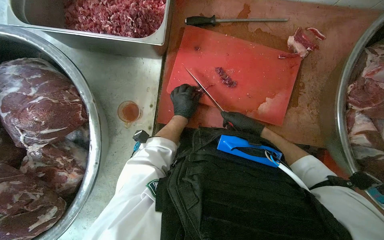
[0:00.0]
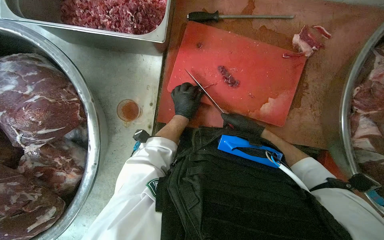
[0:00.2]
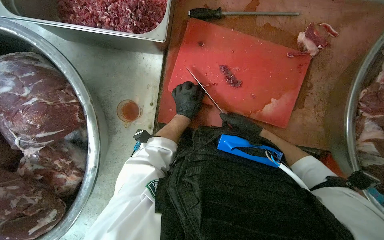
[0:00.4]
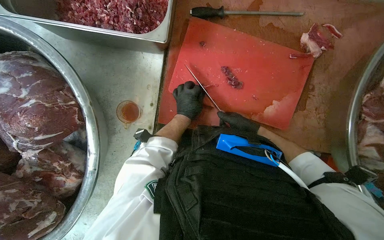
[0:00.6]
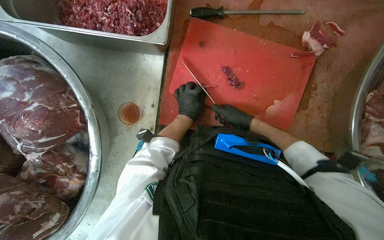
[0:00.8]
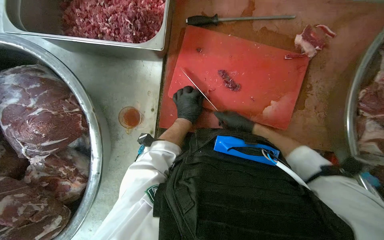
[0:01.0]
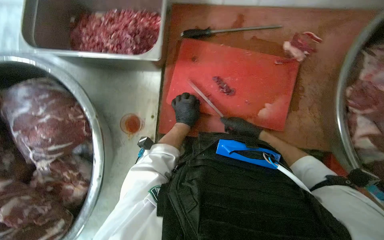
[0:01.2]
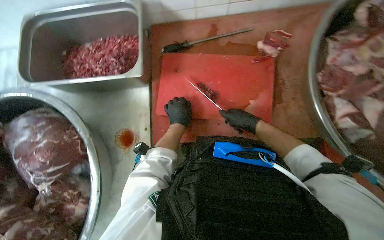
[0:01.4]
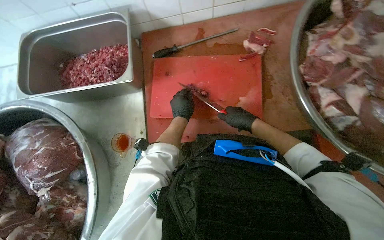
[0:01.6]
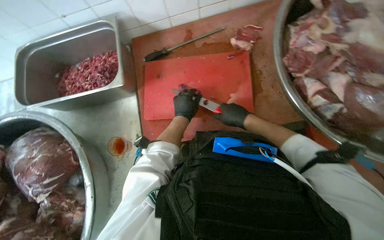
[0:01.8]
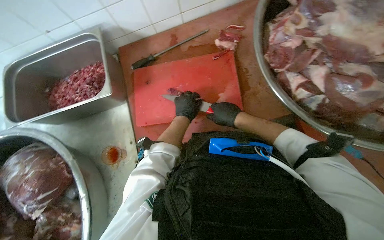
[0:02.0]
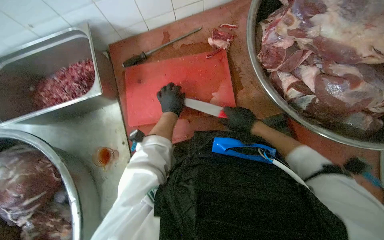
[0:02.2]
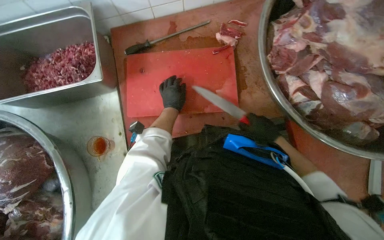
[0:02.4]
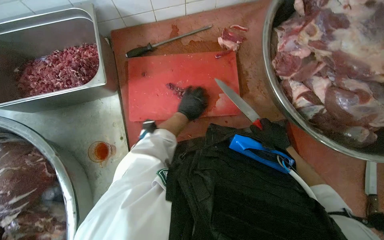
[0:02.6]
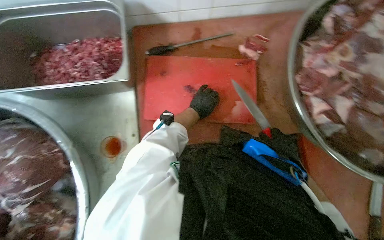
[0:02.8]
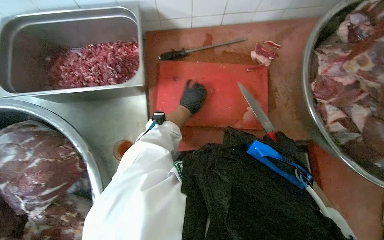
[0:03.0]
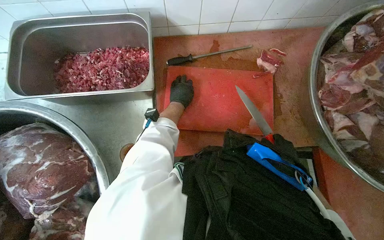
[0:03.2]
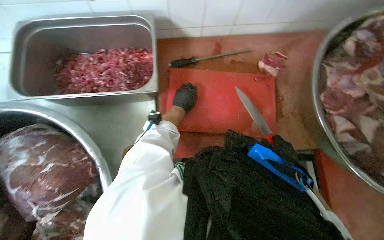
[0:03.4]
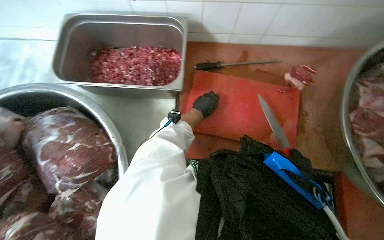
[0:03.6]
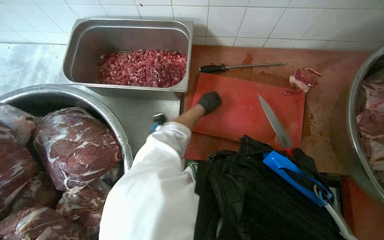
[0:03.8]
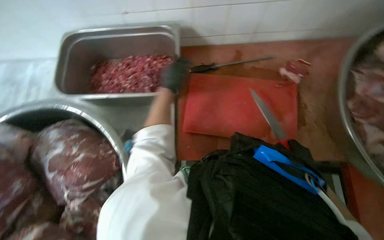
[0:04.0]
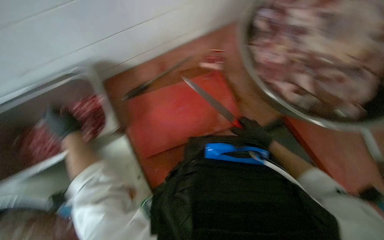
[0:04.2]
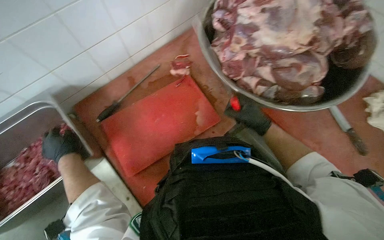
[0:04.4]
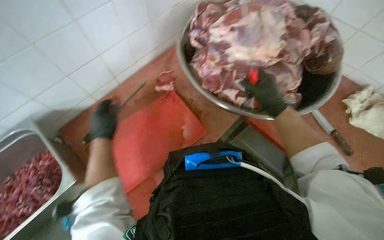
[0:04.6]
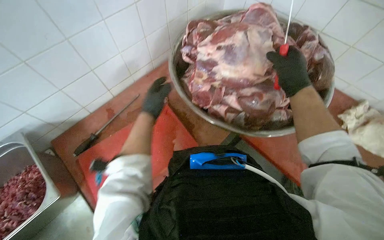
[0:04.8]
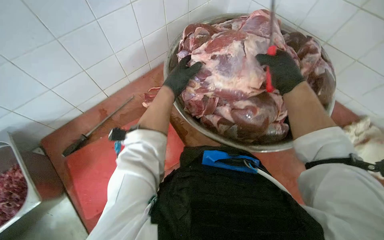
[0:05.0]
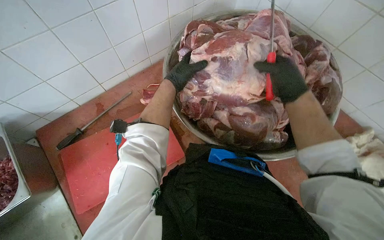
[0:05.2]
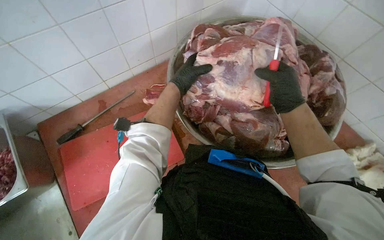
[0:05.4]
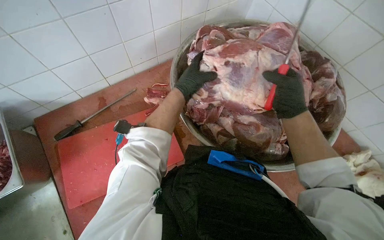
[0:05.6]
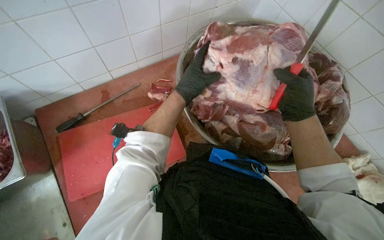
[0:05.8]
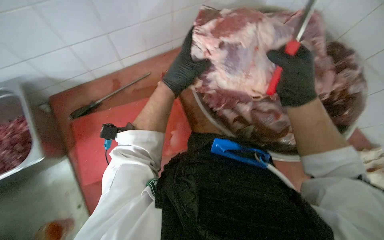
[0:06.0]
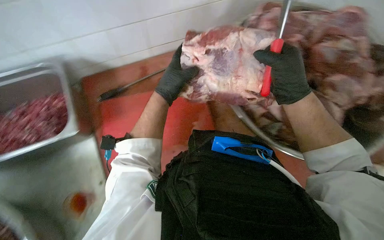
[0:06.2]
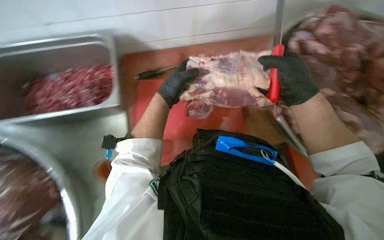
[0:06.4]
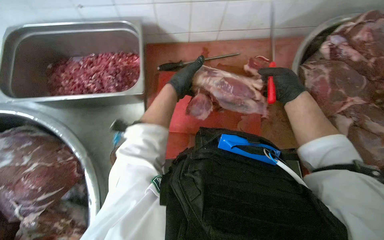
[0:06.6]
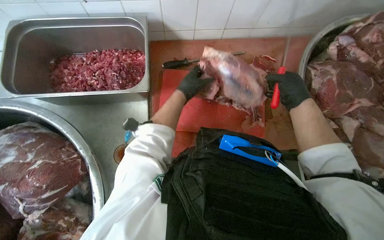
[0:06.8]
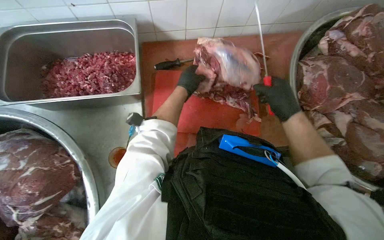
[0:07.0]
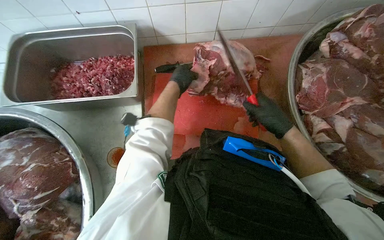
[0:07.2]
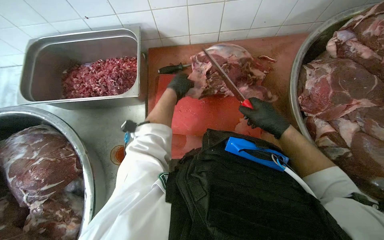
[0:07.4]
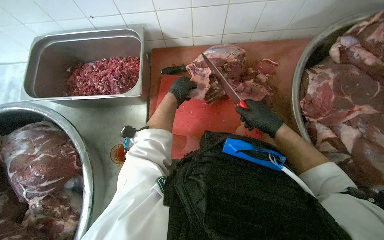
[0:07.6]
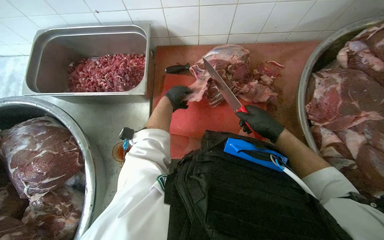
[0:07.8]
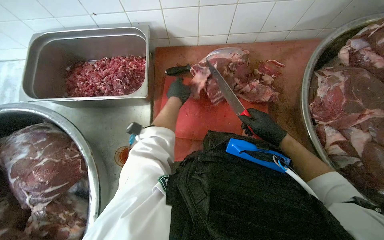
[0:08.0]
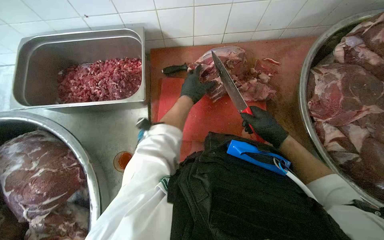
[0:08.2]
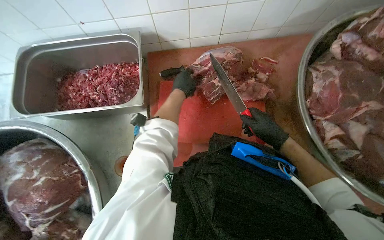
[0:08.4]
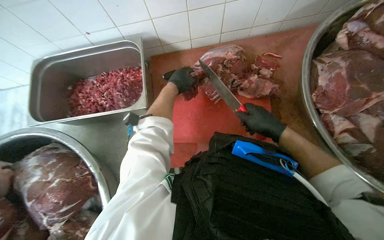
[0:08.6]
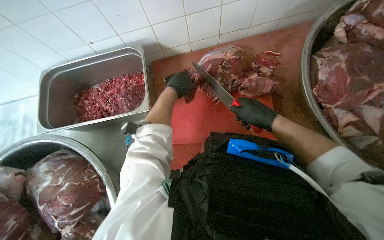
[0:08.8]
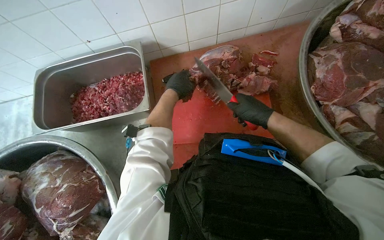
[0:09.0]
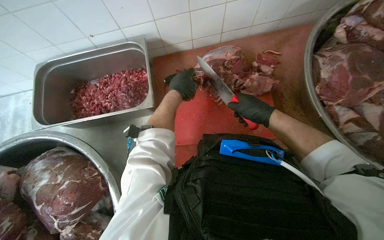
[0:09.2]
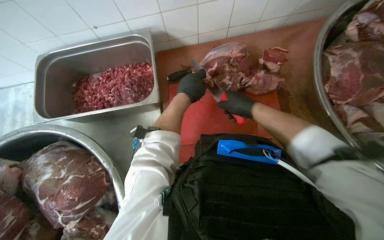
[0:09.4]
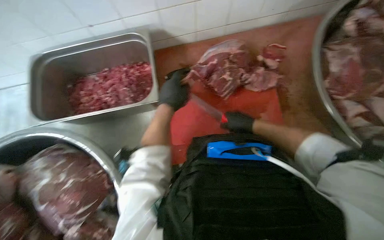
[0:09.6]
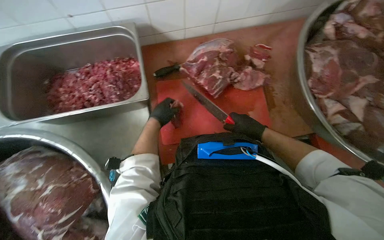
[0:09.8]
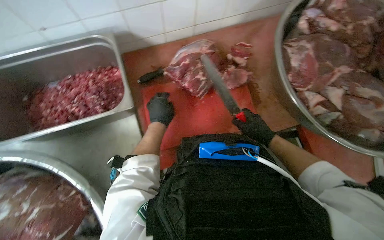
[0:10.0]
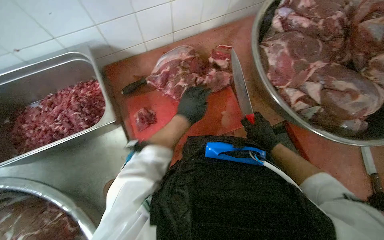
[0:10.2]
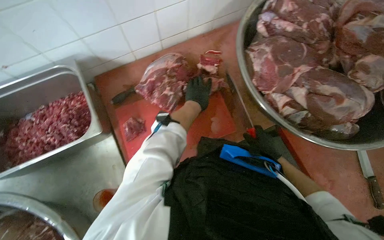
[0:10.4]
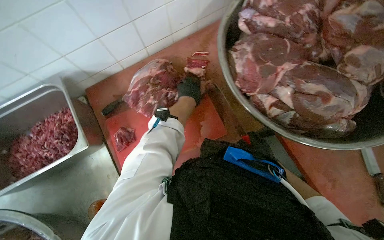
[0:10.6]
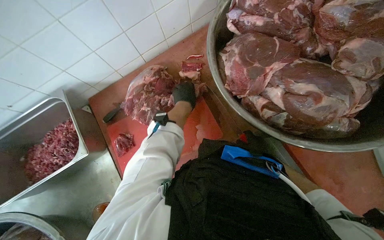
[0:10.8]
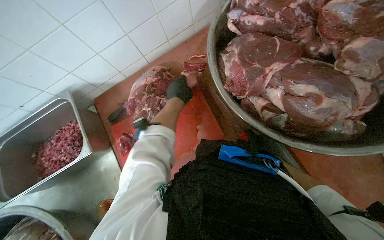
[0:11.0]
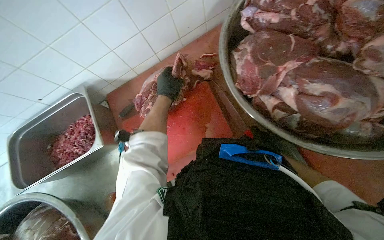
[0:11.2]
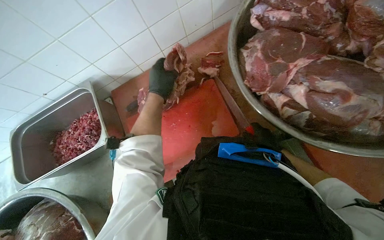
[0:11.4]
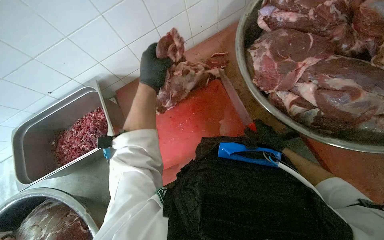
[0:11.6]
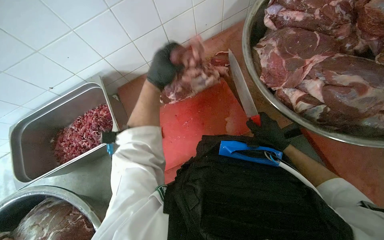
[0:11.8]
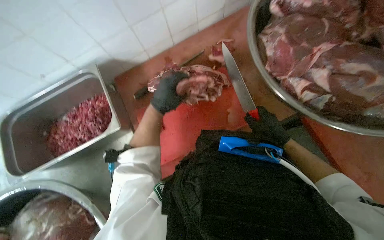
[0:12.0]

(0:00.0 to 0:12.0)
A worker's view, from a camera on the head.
Job: preparing food.
The whole recording: Cutting meat on board. The worker cuts large pieces of meat into smaller portions on a red cutting board.
0:03.0 - 0:04.4: The left hand shifts roughly 50 cm to the left.
0:04.4 - 0:06.0: The left hand travels to the right and up the picture by about 60 cm, while the right hand shifts about 30 cm up the picture.
0:06.0 - 0:07.6: Both hands travel together farther from the camera, some 20 cm.
0:07.6 - 0:09.0: The left hand moves nearer to the camera, about 15 cm.
0:09.0 - 0:10.4: The right hand goes about 15 cm down the picture, while the left hand goes about 25 cm to the right and farther from the camera.
0:10.4 - 0:12.0: The left hand travels to the left and nearer to the camera by roughly 15 cm.

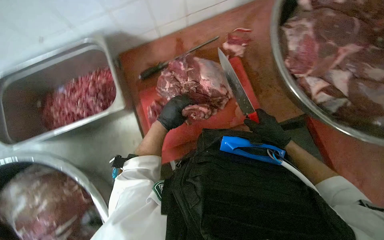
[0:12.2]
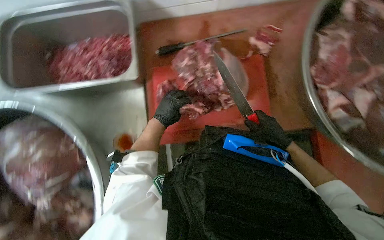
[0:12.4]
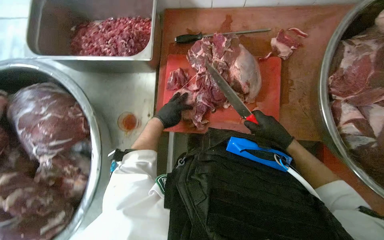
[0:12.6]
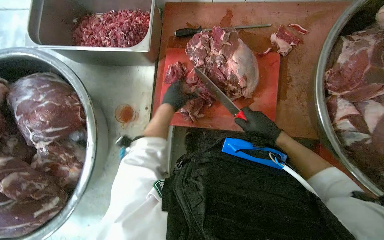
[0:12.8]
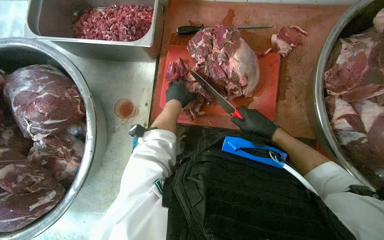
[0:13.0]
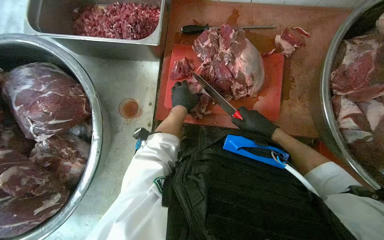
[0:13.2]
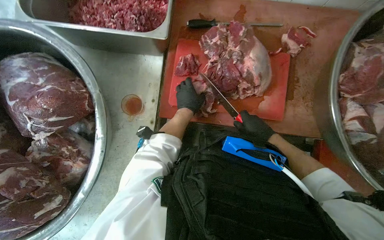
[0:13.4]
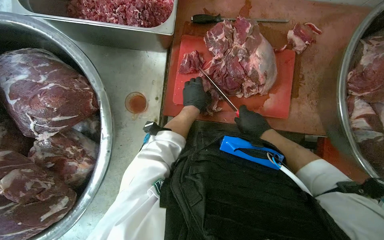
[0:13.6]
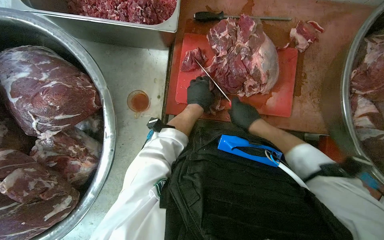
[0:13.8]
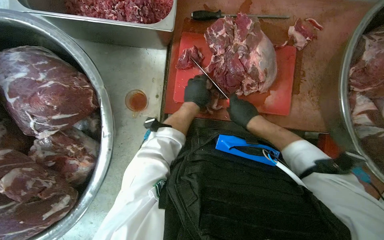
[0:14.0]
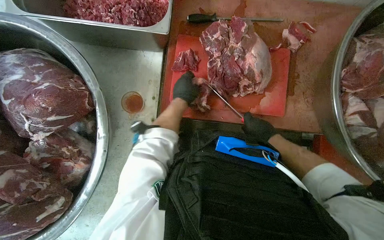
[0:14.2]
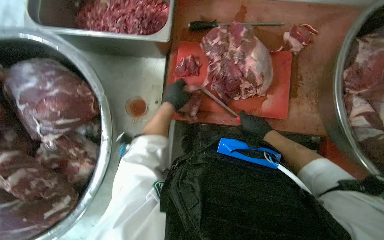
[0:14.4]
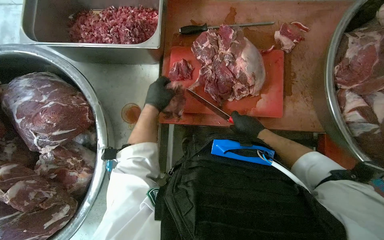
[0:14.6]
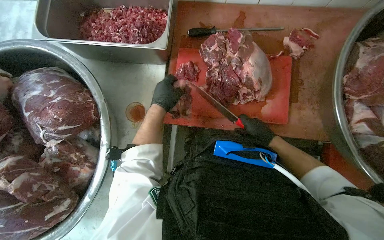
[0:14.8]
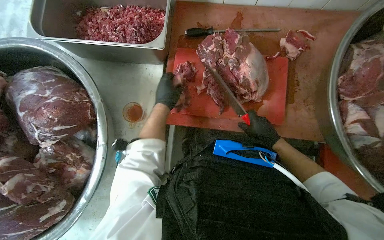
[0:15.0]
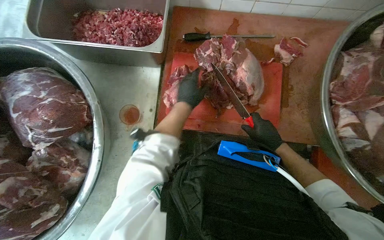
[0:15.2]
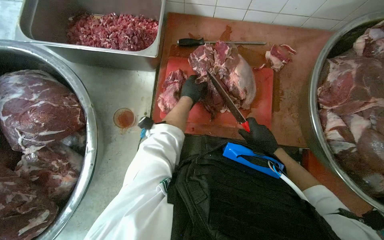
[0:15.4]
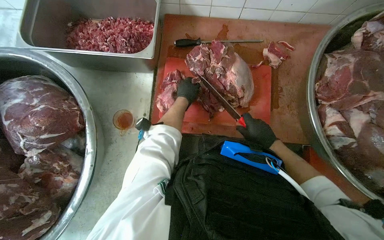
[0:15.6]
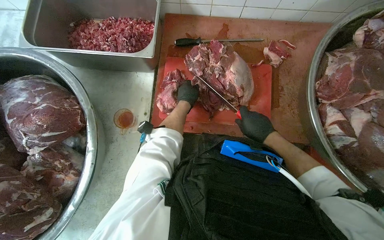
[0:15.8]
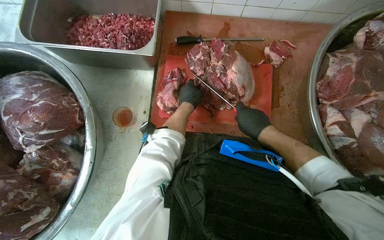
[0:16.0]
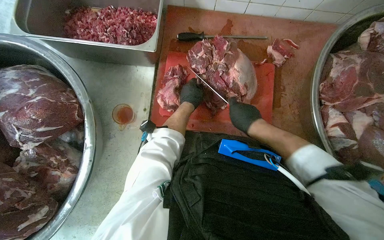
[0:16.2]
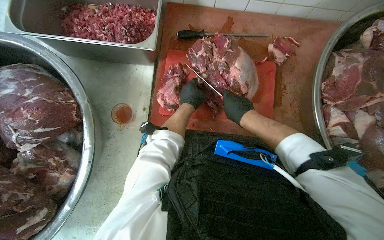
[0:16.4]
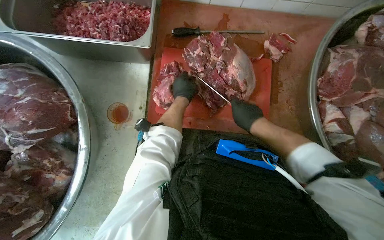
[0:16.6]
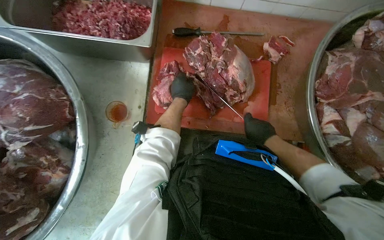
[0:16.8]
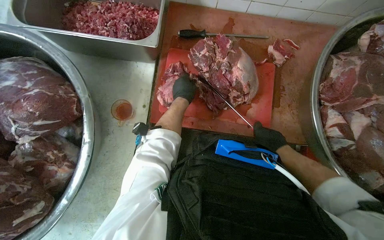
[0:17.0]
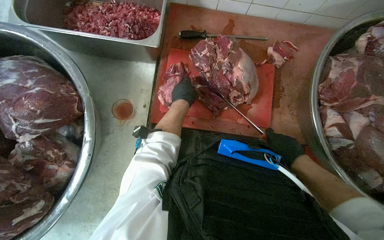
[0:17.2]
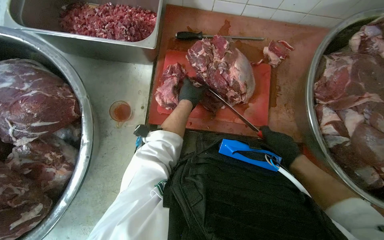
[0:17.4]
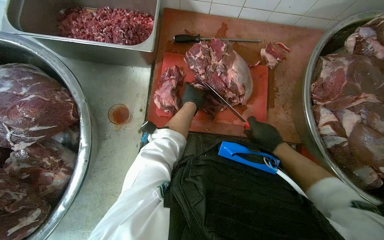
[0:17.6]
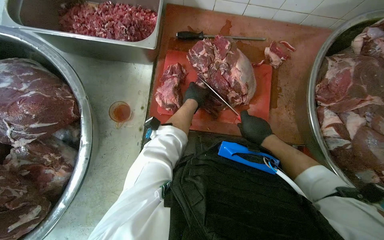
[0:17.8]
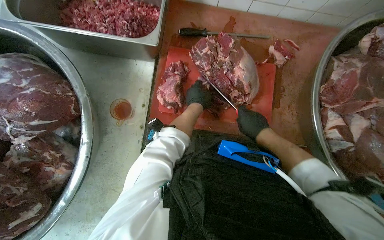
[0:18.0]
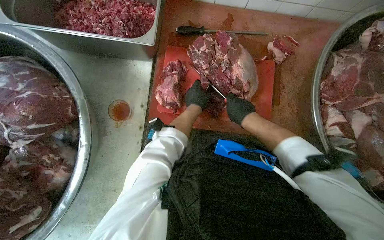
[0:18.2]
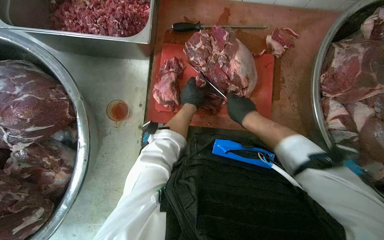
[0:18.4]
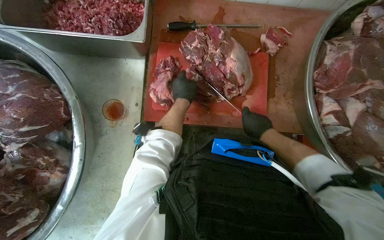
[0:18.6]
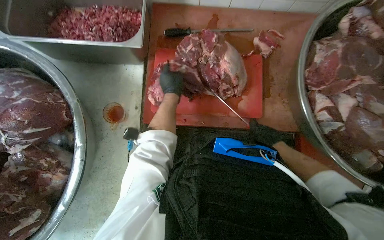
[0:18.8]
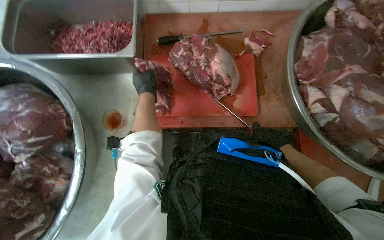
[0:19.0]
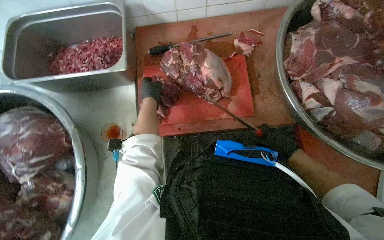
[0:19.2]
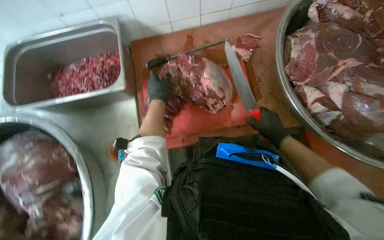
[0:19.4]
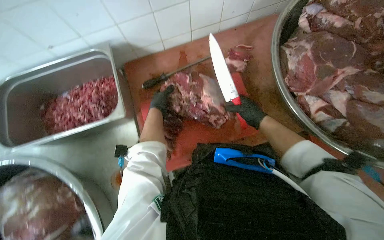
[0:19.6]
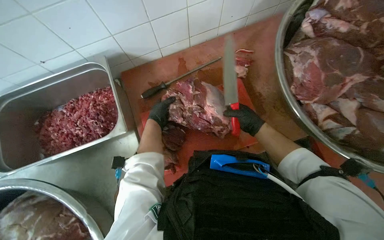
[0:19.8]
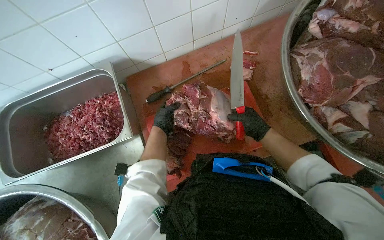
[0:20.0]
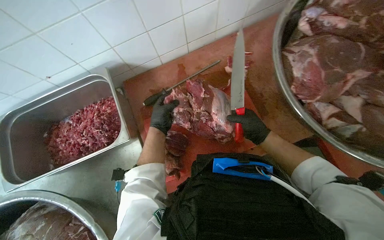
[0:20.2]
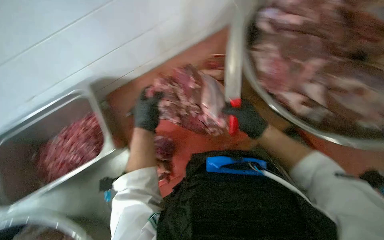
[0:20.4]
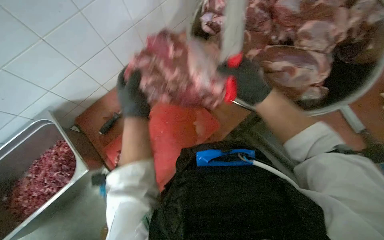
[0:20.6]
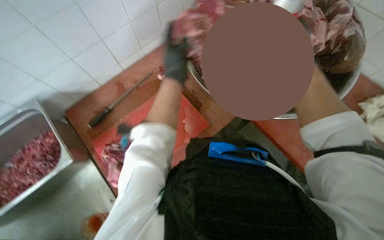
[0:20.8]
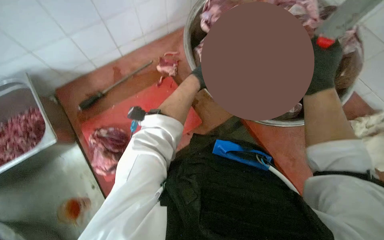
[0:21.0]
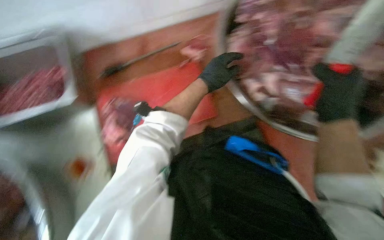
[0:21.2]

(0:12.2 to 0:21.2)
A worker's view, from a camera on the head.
Job: preparing food.
The whole recording: Cutting meat on board. The worker cuts large pieces of meat into smaller portions on a red cutting board.
0:13.8 - 0:15.2: The left hand moves roughly 10 cm to the left and comes back, while the right hand moves to the right, approximately 10 cm.
0:16.6 - 0:18.2: The right hand moves approximately 10 cm down the picture and comes back.
0:18.2 - 0:19.8: Everything in view rotates roughly 25 degrees counterclockwise. The right hand reaches approximately 15 cm down the picture, then returns.
0:19.8 - 0:21.2: The right hand travels nearer to the camera by approximately 30 cm, while the left hand is displaced nearer to the camera, to the right and up the picture by roughly 25 cm.
